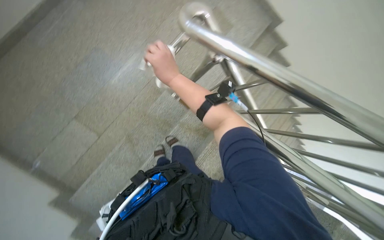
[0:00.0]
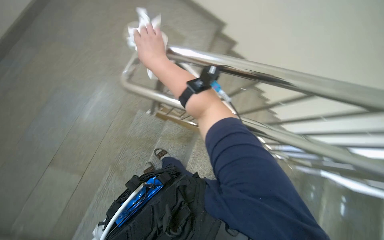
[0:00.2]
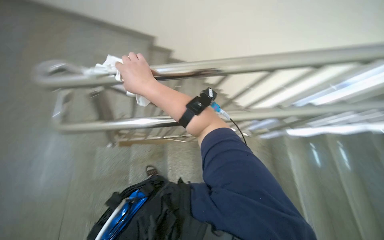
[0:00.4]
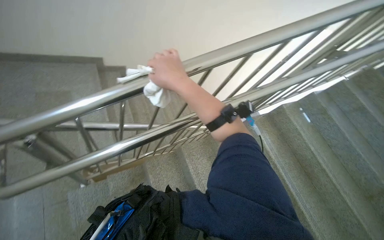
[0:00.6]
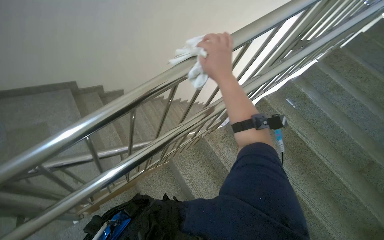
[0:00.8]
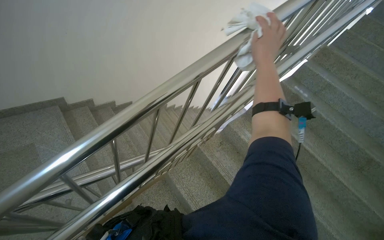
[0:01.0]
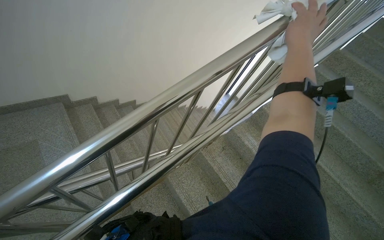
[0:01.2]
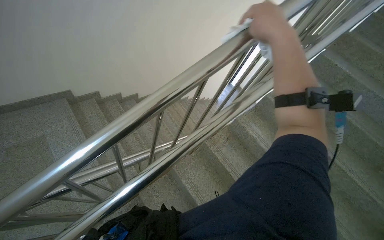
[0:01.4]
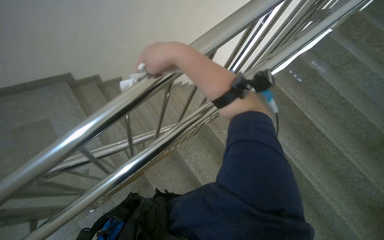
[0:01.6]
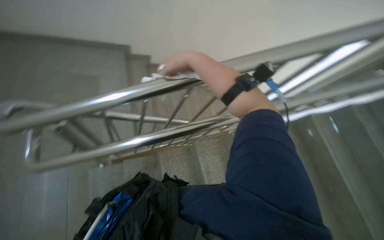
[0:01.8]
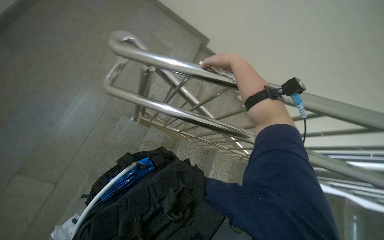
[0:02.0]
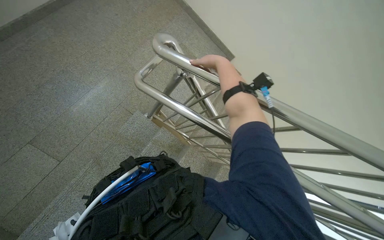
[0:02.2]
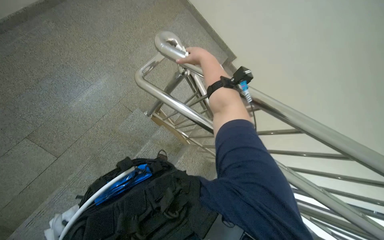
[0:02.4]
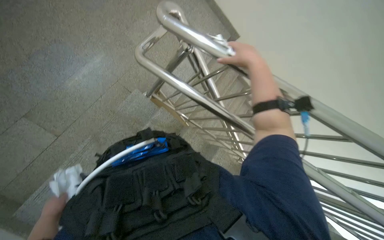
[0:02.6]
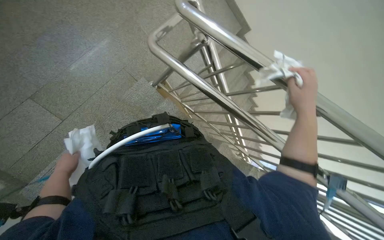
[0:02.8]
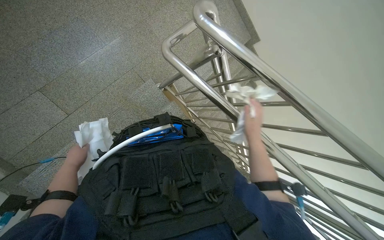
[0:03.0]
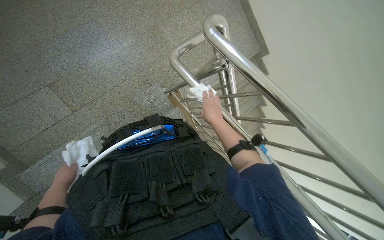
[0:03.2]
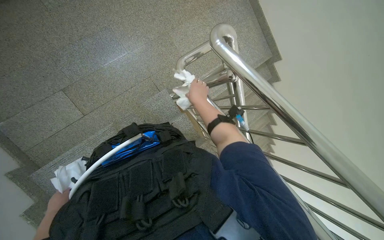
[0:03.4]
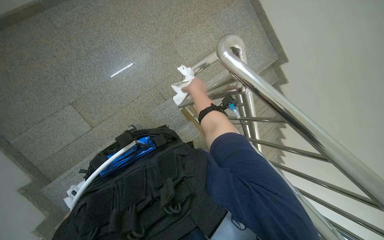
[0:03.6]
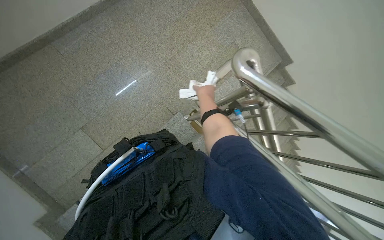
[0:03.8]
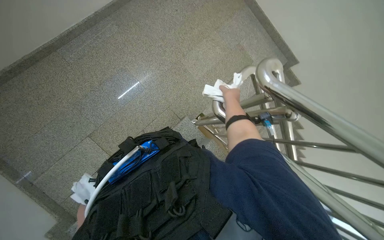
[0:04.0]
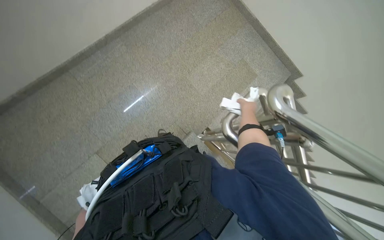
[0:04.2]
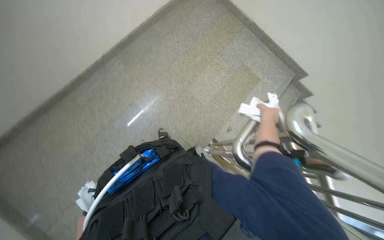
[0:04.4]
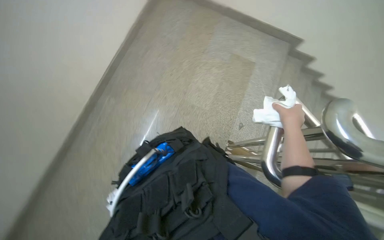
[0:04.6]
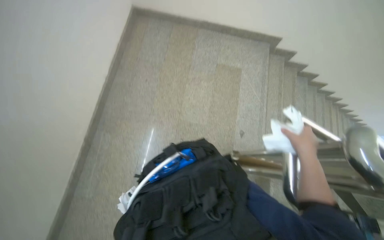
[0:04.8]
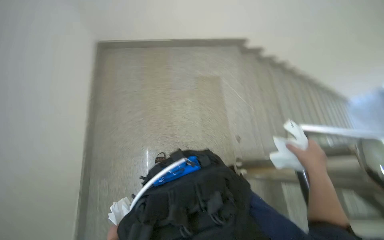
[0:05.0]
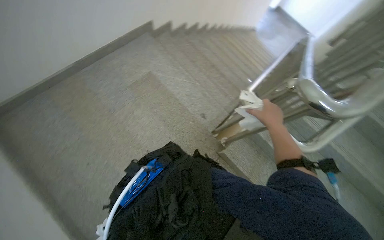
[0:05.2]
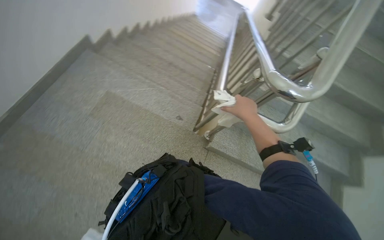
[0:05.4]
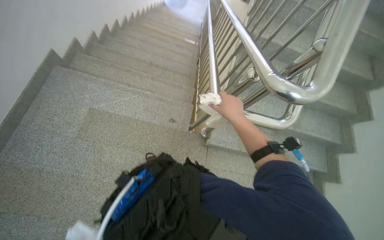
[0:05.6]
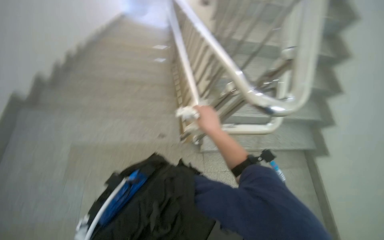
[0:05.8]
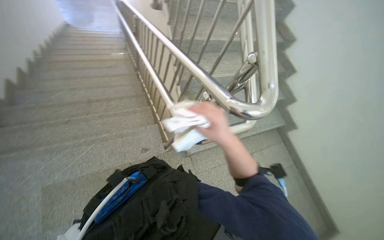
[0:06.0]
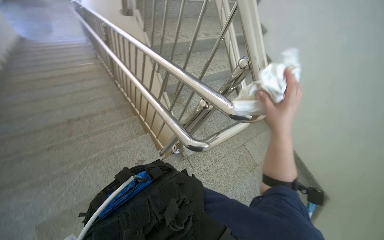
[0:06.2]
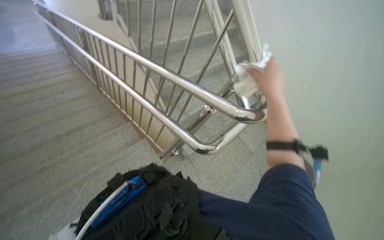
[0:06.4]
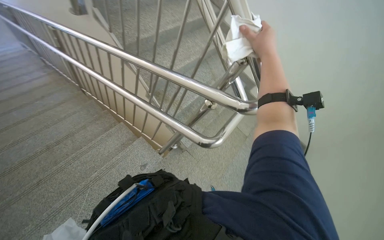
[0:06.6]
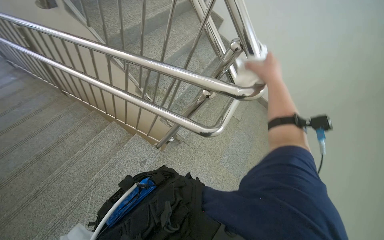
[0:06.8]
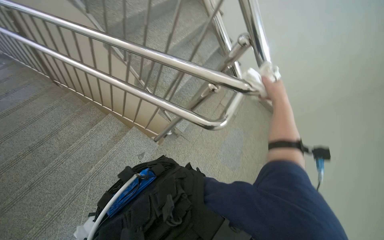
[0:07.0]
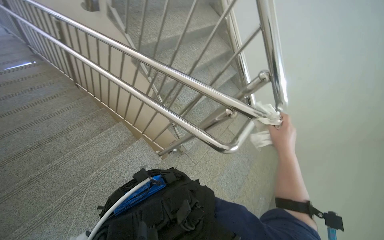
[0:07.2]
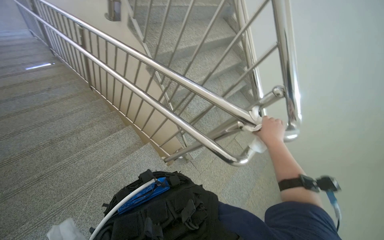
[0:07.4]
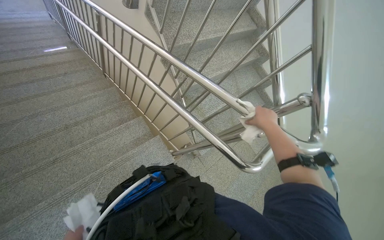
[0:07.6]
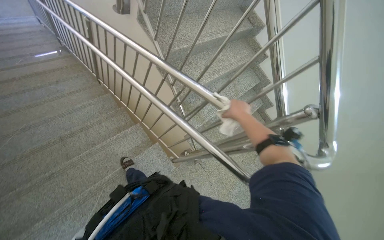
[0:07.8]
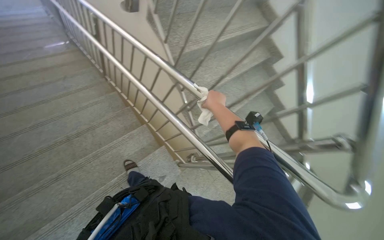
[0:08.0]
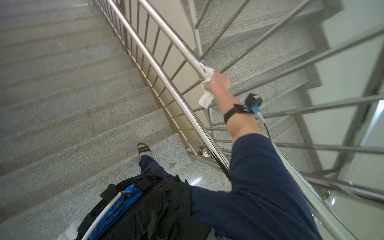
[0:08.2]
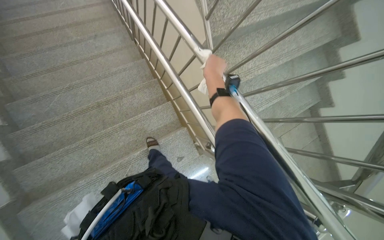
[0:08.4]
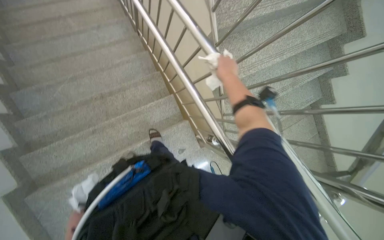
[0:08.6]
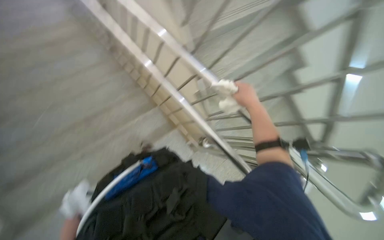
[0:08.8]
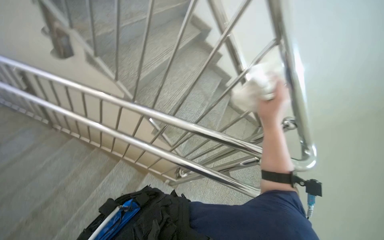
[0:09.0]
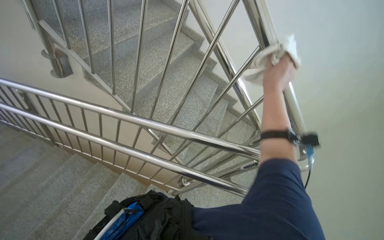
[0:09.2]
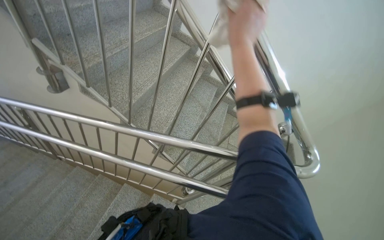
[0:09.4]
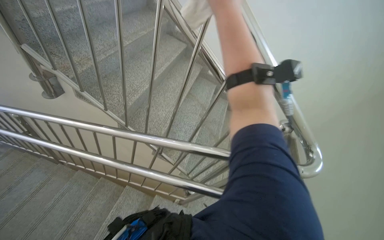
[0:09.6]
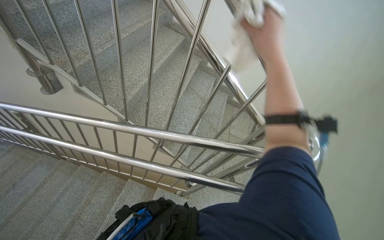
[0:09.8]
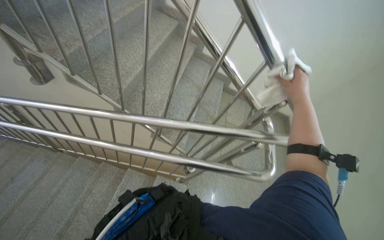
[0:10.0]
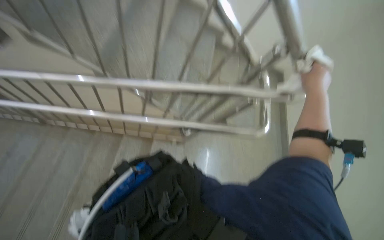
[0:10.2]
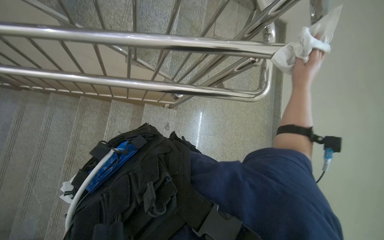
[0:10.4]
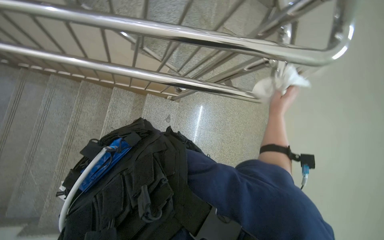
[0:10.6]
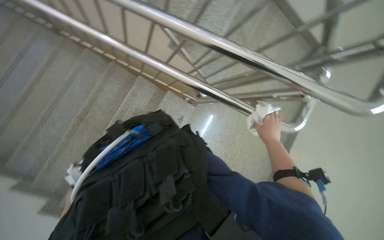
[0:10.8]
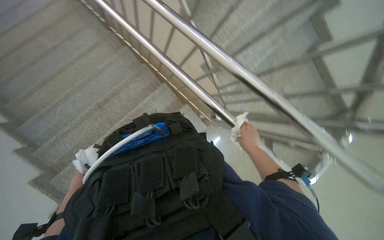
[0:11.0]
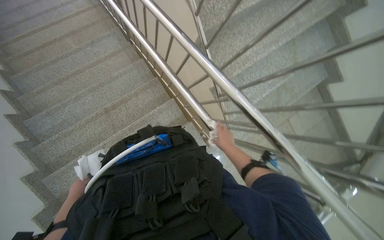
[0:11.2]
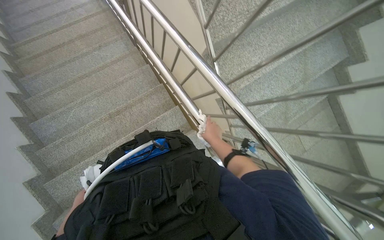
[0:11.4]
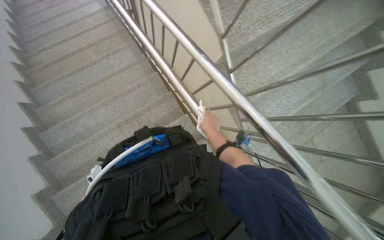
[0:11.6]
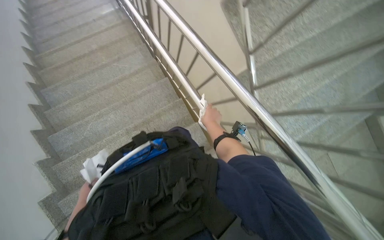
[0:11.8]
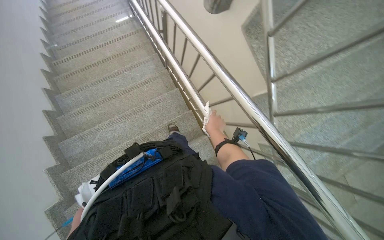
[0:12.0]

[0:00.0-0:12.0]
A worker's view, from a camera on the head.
Job: wiping surfaces.
The whole recording: Wiping metal stair railing. The worker wipes the metal handrail of the stairs with a cloth.
0.0 to 1.6 s: The wearer looks about 45 degrees further to the right.
1.6 to 3.0 s: Everything in view rotates about 50 degrees clockwise.
3.0 to 4.4 s: The view tips upward by about 15 degrees.
4.4 to 6.0 s: The camera travels approximately 70 cm. The head turns to the right by some 145 degrees.
6.0 to 7.6 s: The head travels roughly 40 cm. The wearer's head swings approximately 20 degrees to the right.
7.6 to 9.0 s: The wearer looks roughly 25 degrees further to the right.
9.0 to 10.4 s: The camera pitches downward, by some 35 degrees.
10.4 to 12.0 s: The camera is carried some 40 cm. The head turns to the left by some 55 degrees. The wearer looks about 20 degrees further upward.

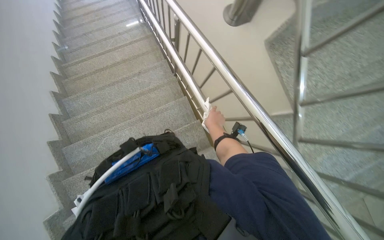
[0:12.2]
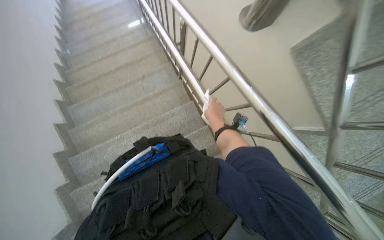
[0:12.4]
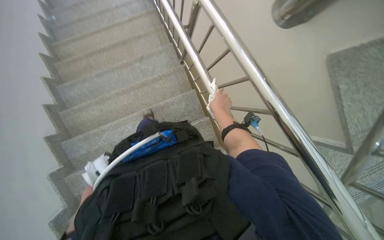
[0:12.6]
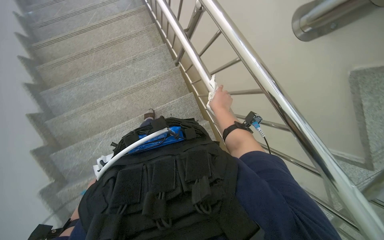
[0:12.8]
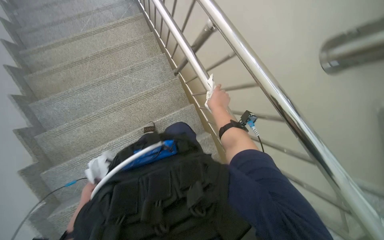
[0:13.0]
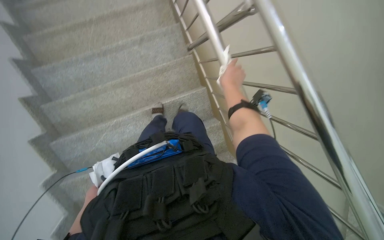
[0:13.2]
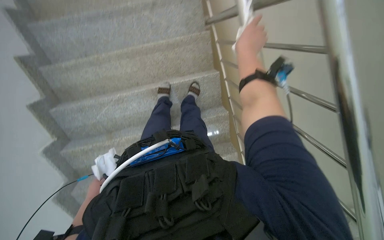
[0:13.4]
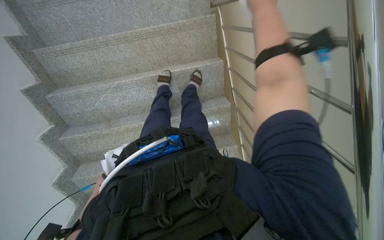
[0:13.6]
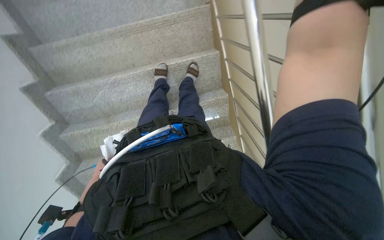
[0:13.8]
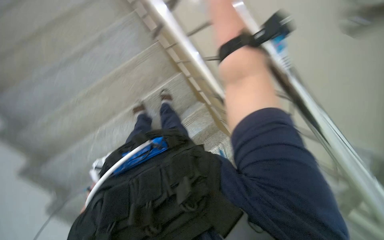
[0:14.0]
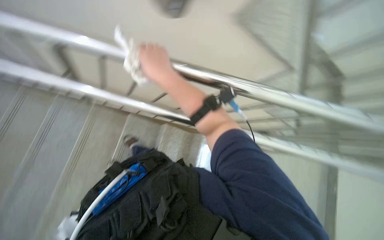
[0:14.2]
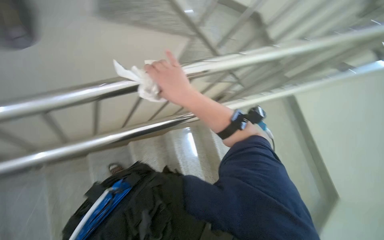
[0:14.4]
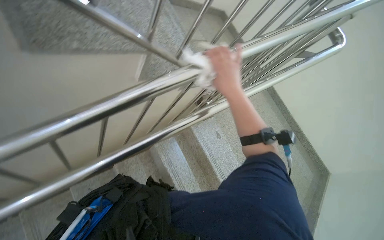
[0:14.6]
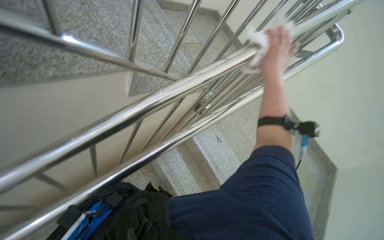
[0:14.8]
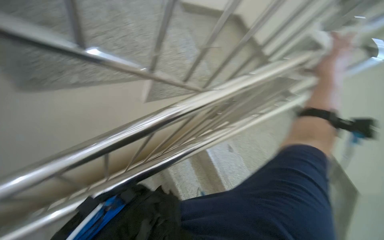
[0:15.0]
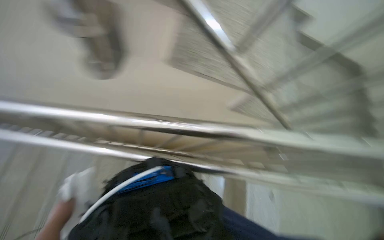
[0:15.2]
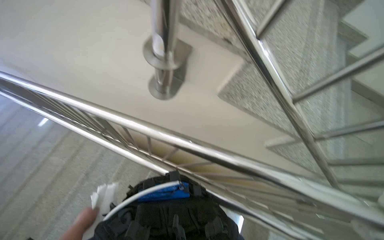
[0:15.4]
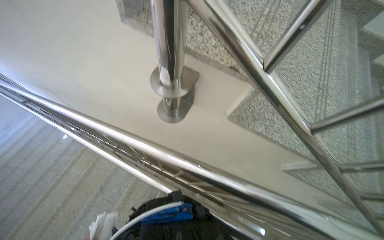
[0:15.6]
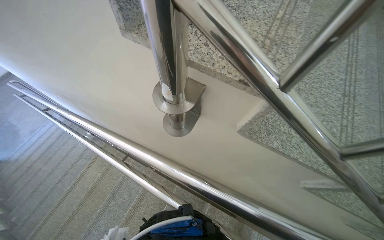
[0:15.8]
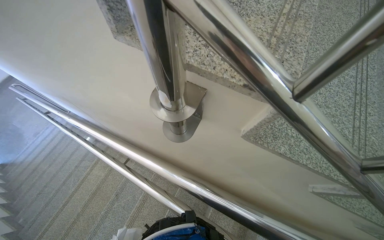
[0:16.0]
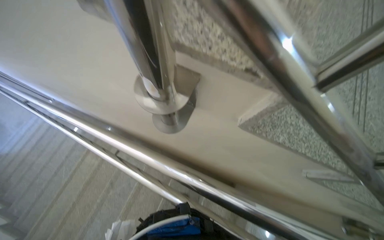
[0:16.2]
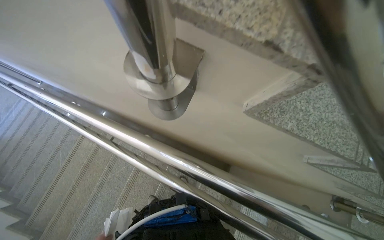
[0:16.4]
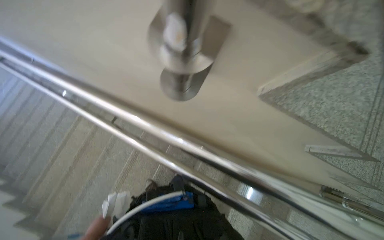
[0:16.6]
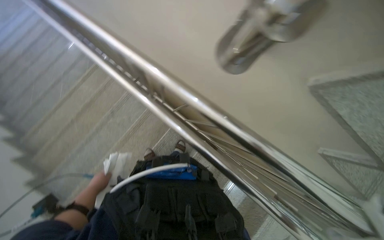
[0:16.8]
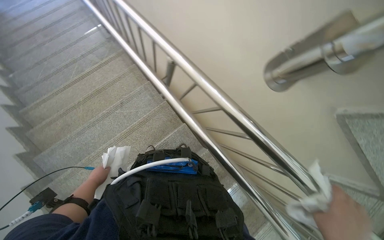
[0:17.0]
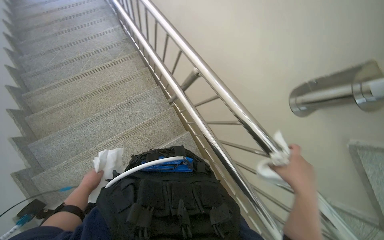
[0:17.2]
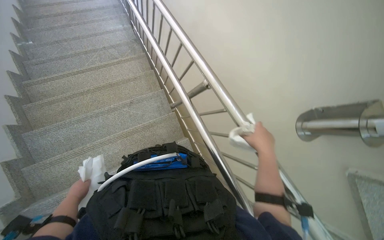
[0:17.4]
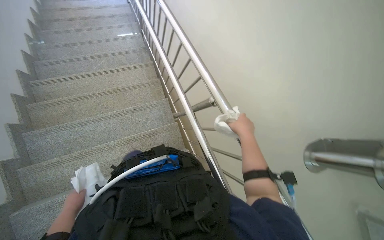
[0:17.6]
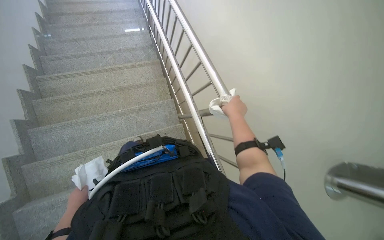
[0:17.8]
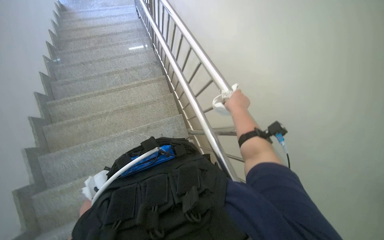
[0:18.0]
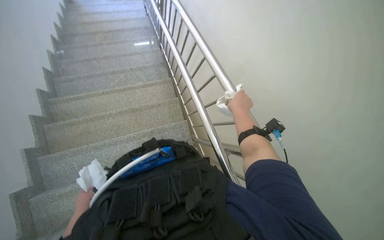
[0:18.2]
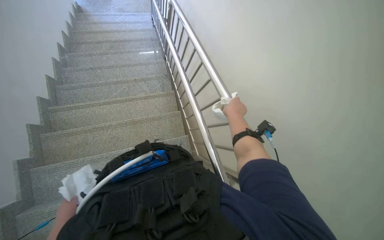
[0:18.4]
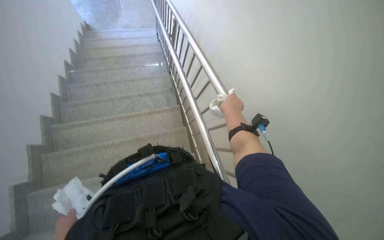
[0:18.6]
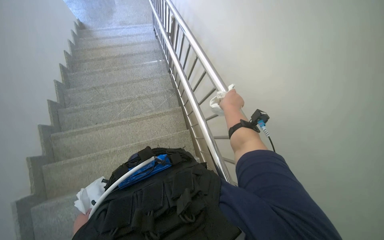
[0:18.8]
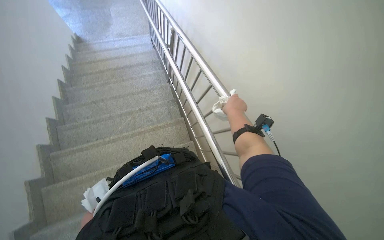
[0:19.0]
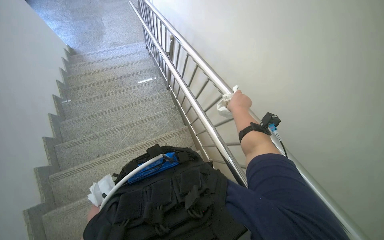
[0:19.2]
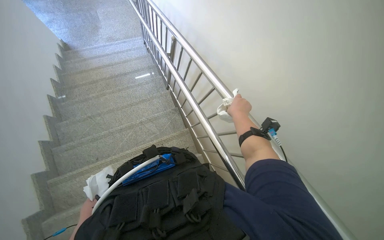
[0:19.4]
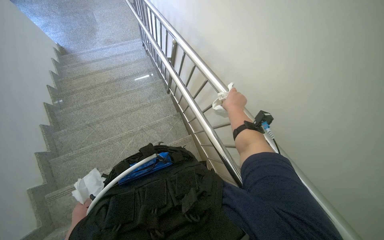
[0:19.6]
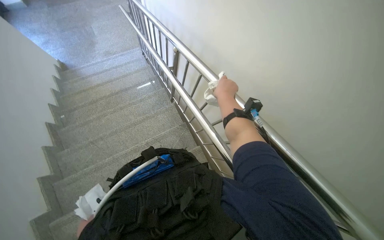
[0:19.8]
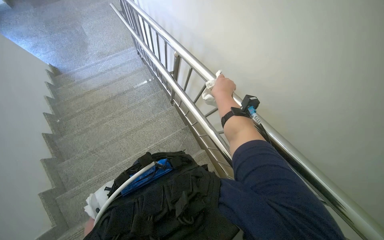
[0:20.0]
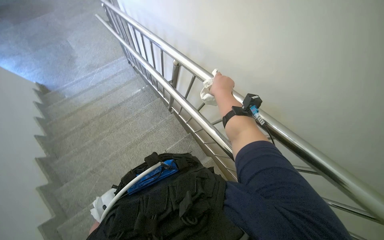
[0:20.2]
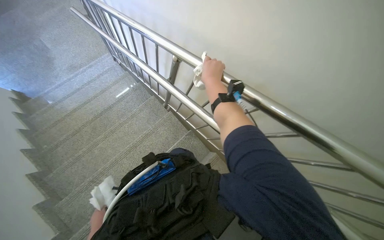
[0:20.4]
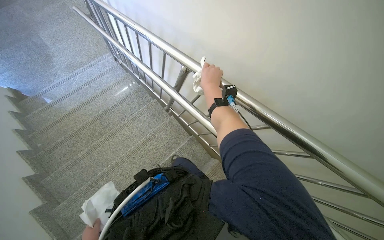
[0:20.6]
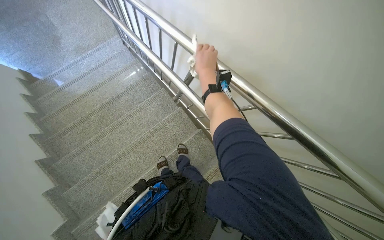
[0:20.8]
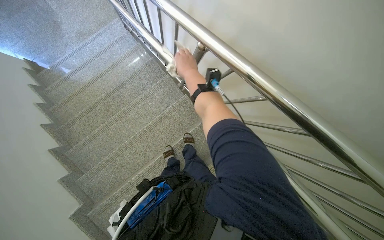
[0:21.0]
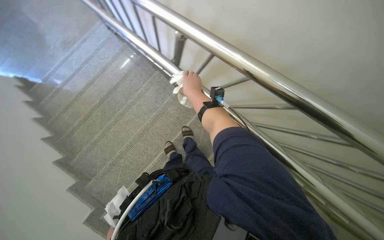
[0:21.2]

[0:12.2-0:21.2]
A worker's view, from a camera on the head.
Job: wiping surfaces.
The whole recording: Wiping metal stair railing. The worker wipes the metal handrail of the stairs with a cloth.
12.2 to 13.8 s: The camera travels about 70 cm. The camera pitches downward, by some 35 degrees.
13.8 to 15.2 s: The wearer looks about 55 degrees further to the right. The camera pitches upward, by approximately 30 degrees.
16.6 to 18.2 s: The camera is carried roughly 60 cm. The scene turns some 45 degrees clockwise in the picture.
18.2 to 19.8 s: The wearer moves about 90 cm.
19.8 to 21.2 s: The camera is carried about 50 cm. The wearer looks approximately 20 degrees further downward.
